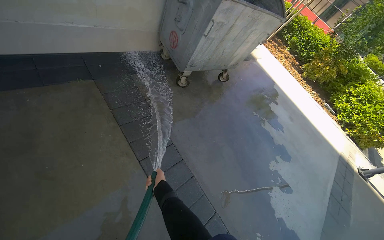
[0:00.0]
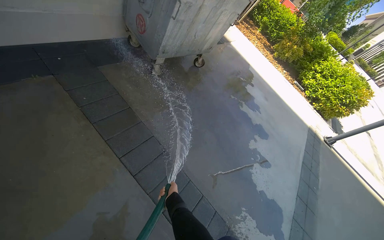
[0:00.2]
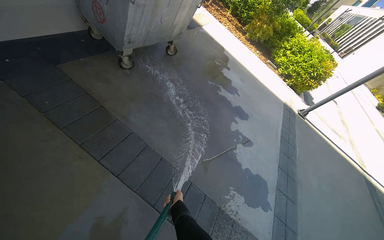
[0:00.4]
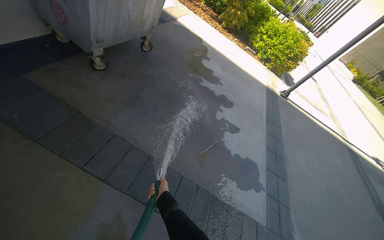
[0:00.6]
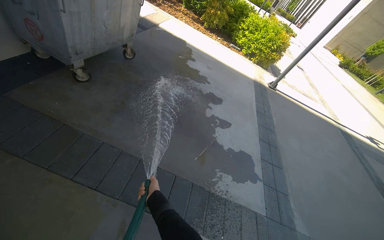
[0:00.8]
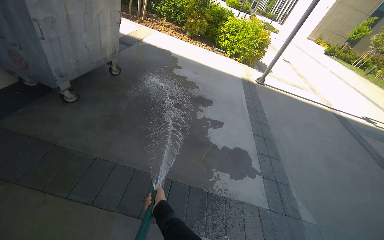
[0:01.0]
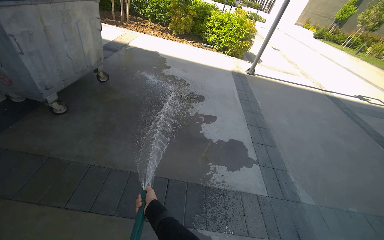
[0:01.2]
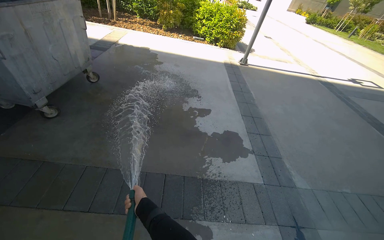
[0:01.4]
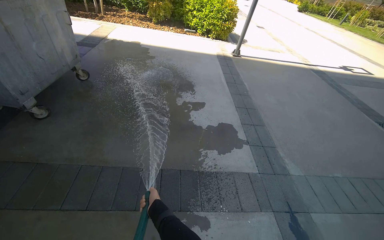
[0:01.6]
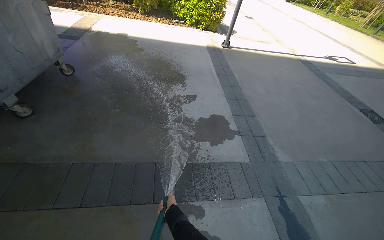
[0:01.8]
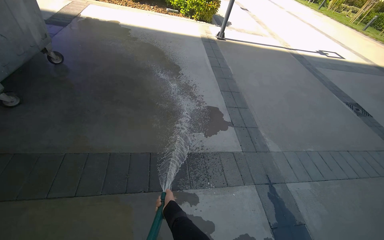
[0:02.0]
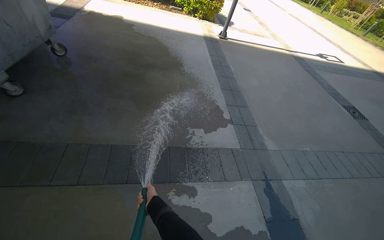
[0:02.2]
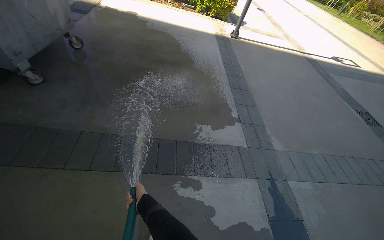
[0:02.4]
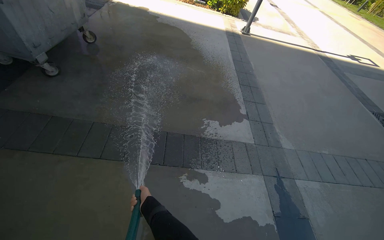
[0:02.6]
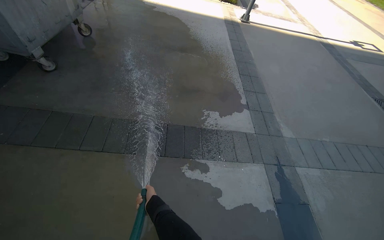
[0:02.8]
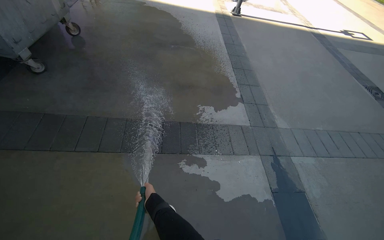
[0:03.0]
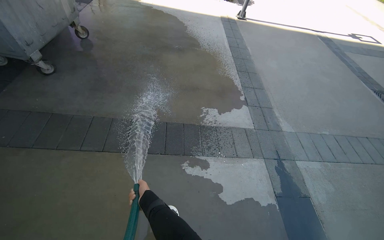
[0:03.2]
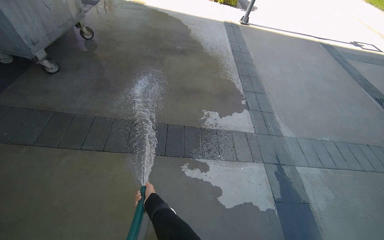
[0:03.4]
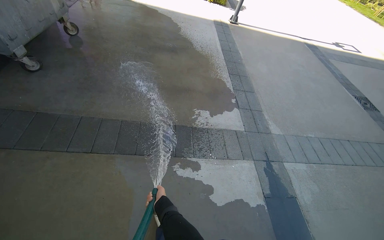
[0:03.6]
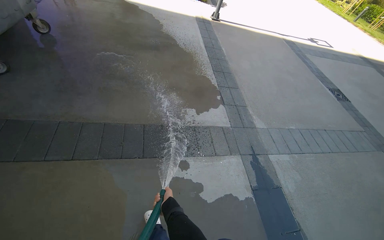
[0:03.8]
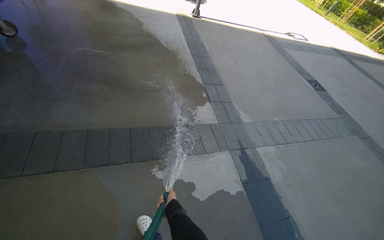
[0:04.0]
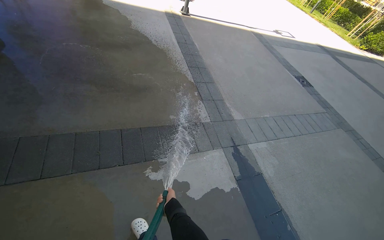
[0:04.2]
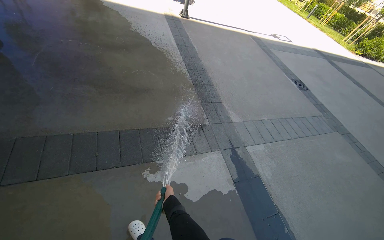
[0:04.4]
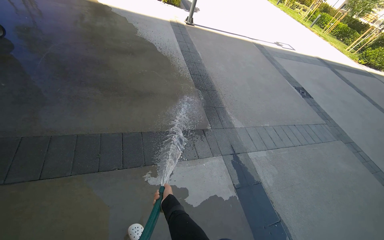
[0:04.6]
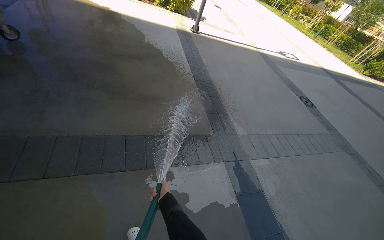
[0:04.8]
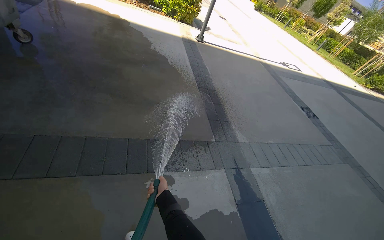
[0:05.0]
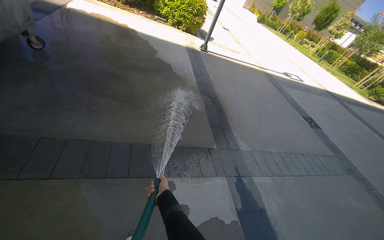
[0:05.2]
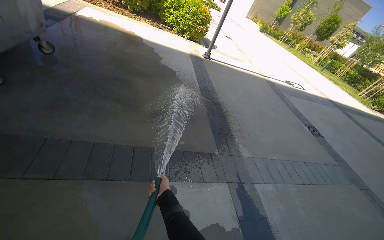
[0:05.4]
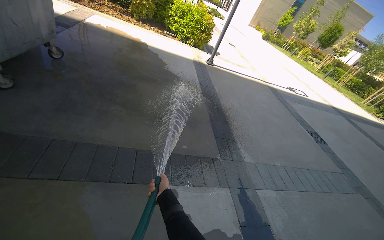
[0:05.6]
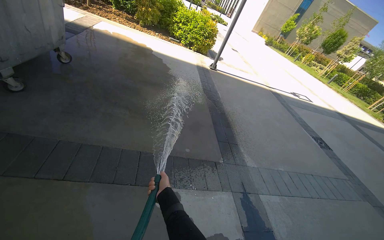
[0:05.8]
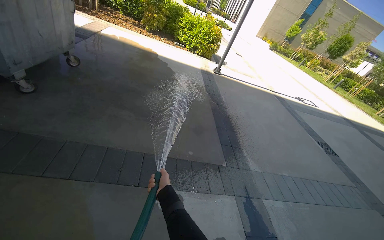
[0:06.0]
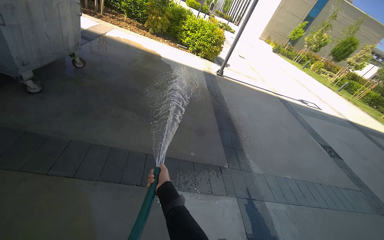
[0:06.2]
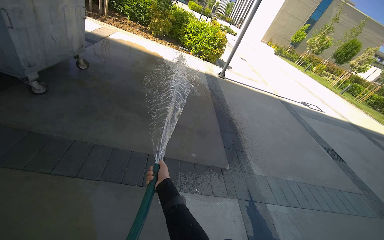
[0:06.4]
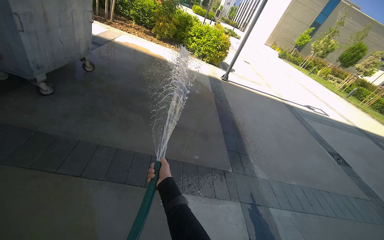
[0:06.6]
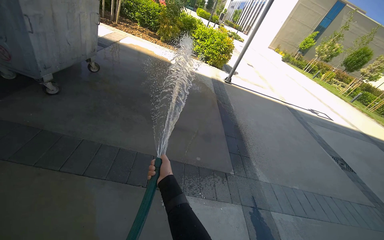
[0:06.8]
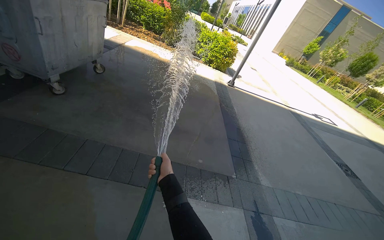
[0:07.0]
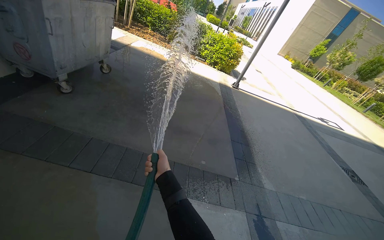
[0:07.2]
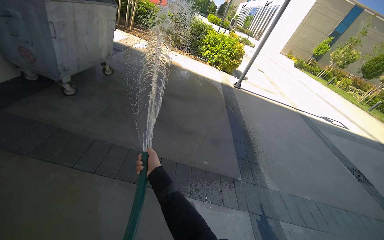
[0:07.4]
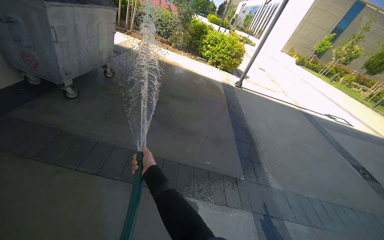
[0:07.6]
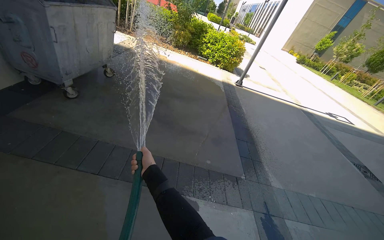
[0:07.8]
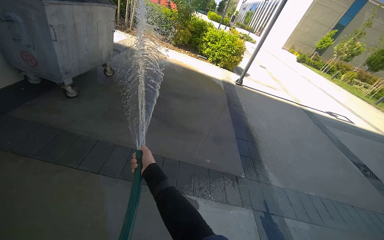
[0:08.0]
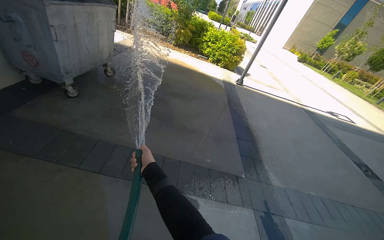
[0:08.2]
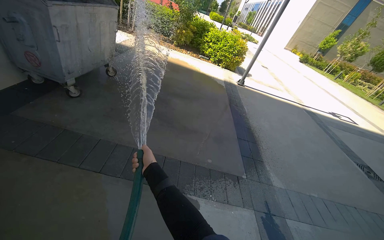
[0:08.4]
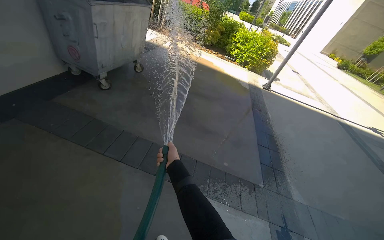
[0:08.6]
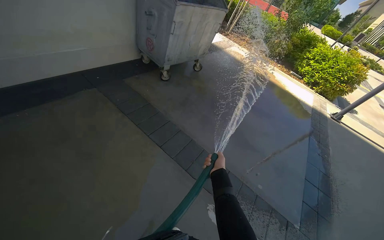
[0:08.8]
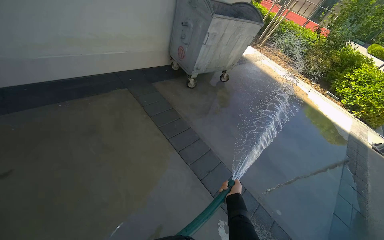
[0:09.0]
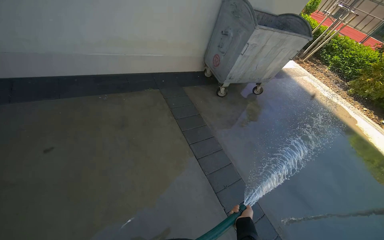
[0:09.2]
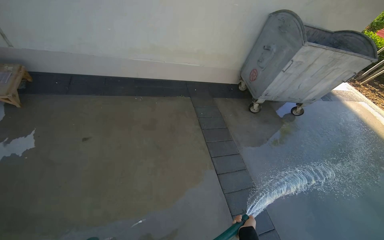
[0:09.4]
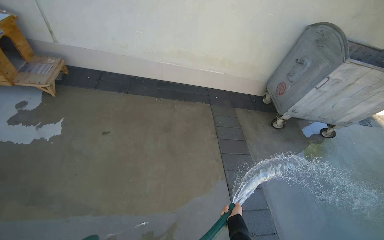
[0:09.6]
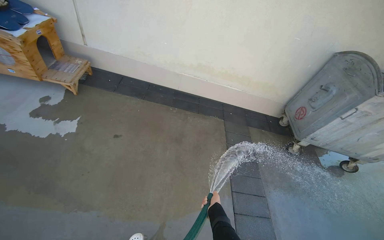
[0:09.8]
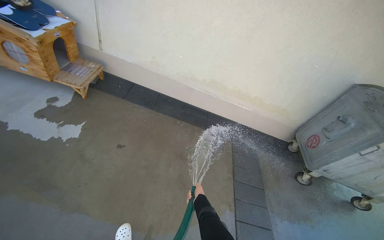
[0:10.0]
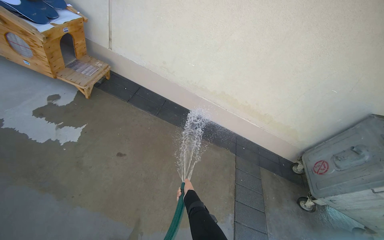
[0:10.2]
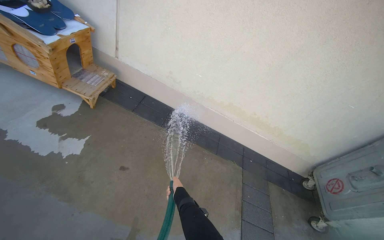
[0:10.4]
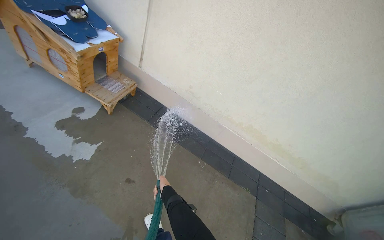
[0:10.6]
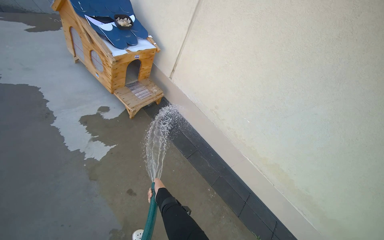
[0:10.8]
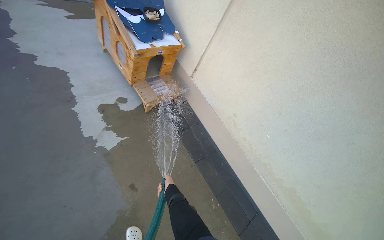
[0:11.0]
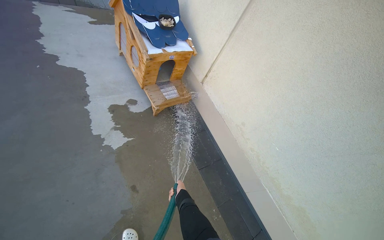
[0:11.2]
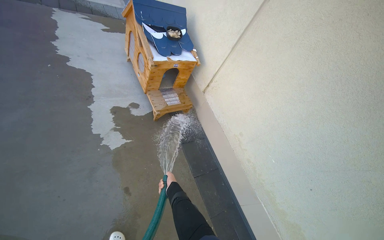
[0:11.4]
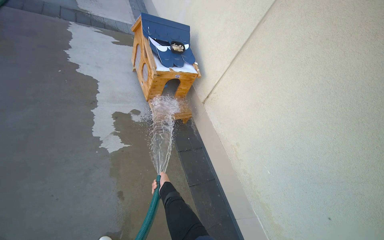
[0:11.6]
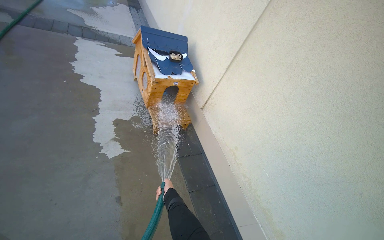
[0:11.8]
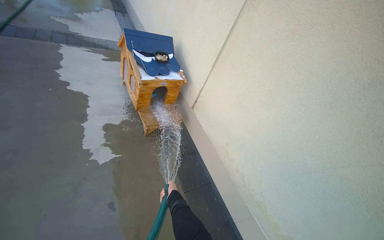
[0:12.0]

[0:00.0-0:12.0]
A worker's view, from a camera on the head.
Job: wiping surfaces.
The whole recording: Spraying water on sidewalk. The worker sprays water onto the sidewalk using a hose.
0:00.0 to 0:01.6: The camera travels some 60 cm. The head rotates approximately 55 degrees to the right.
0:03.0 to 0:04.4: The right hand moves to the right, approximately 20 cm.
0:04.4 to 0:06.0: The wearer looks approximately 15 degrees further upward. The right hand shifts approximately 20 cm up the picture and nearer to the camera.
0:06.0 to 0:07.6: The right hand moves to the left, some 15 cm.
0:07.6 to 0:09.0: The wearer's head swings approximately 40 degrees to the left.
0:09.0 to 0:10.4: The camera travels some 60 cm. The wearer's head swings some 55 degrees to the left. The view tilts some 15 degrees upward.
0:10.4 to 0:12.0: The head travels approximately 50 cm. The head turns to the left by approximately 45 degrees. The view tilts some 20 degrees upward.

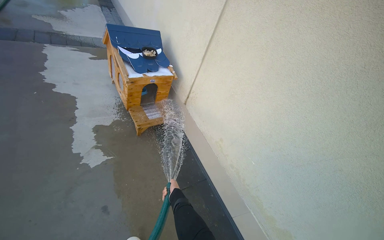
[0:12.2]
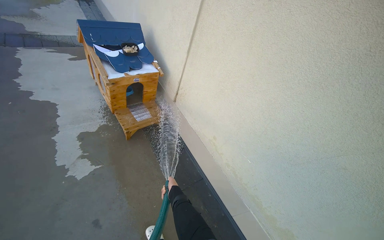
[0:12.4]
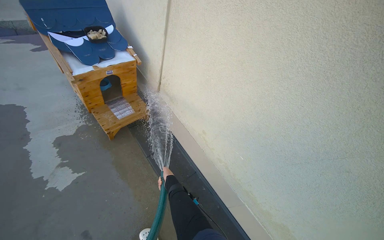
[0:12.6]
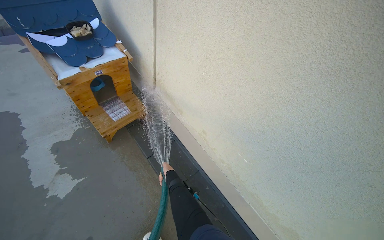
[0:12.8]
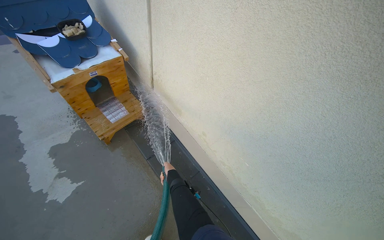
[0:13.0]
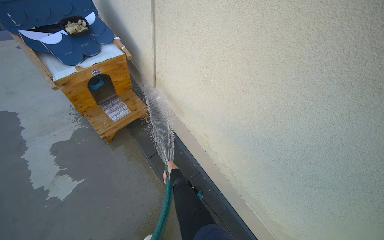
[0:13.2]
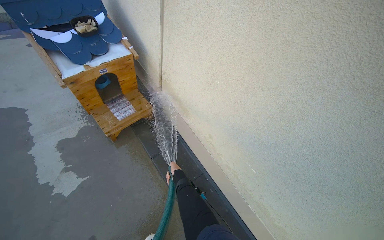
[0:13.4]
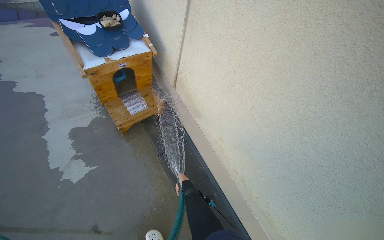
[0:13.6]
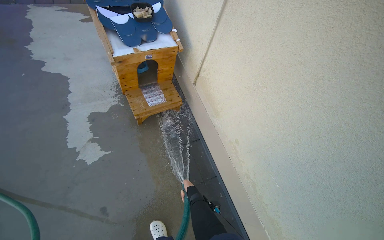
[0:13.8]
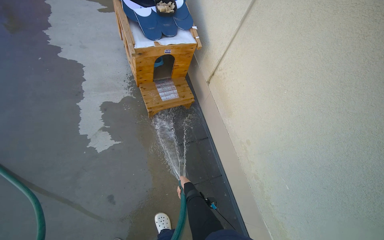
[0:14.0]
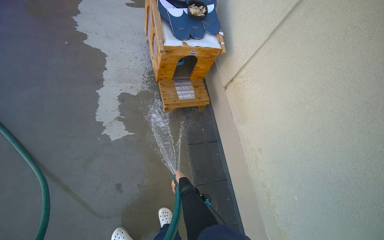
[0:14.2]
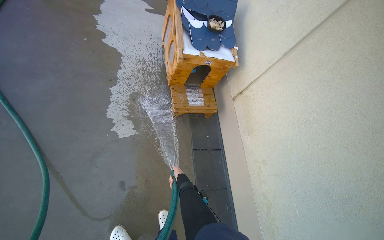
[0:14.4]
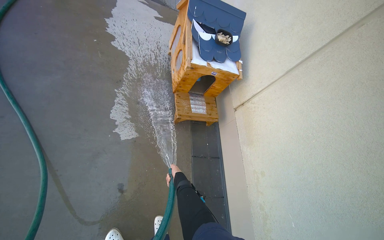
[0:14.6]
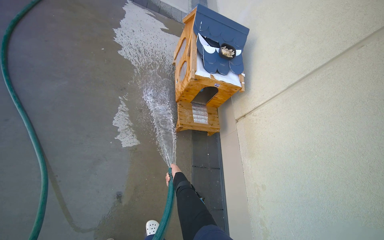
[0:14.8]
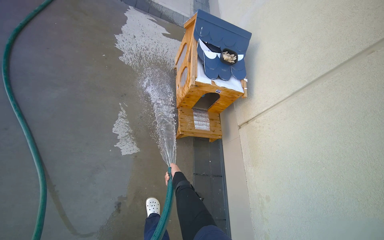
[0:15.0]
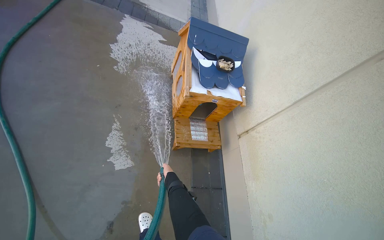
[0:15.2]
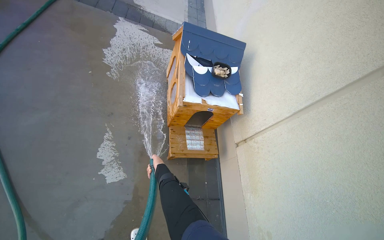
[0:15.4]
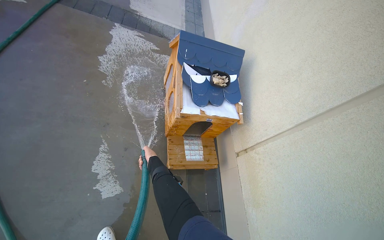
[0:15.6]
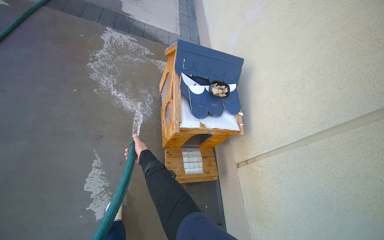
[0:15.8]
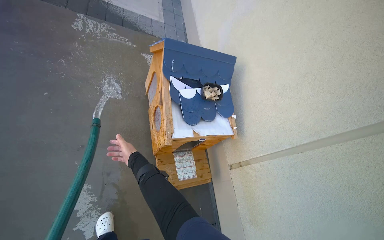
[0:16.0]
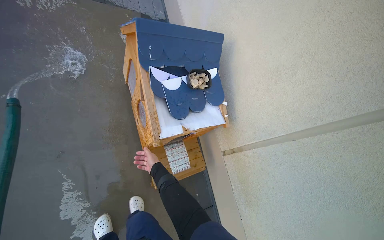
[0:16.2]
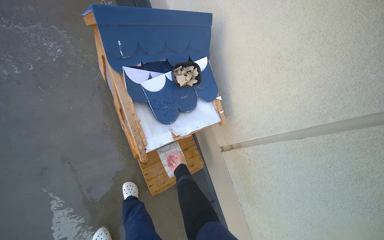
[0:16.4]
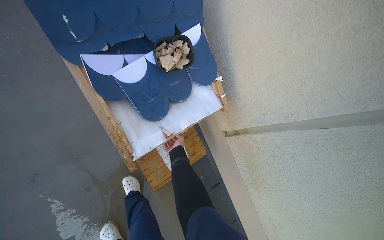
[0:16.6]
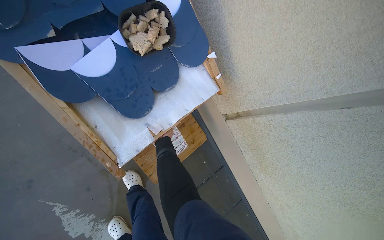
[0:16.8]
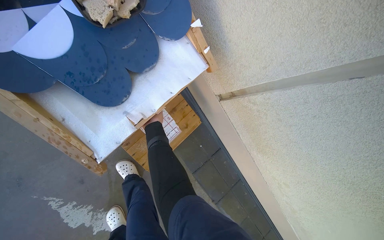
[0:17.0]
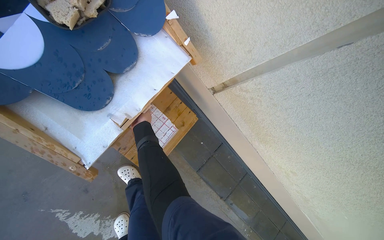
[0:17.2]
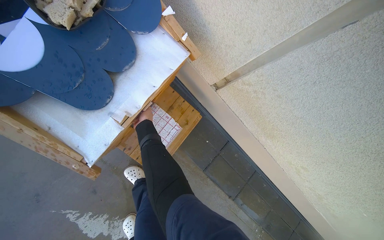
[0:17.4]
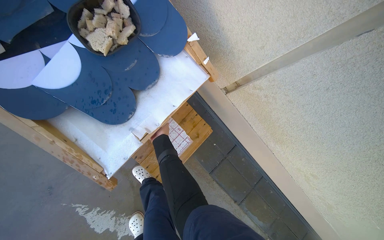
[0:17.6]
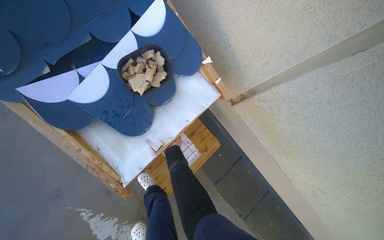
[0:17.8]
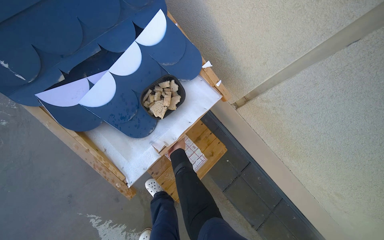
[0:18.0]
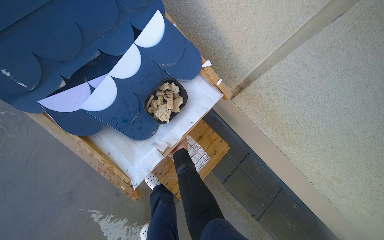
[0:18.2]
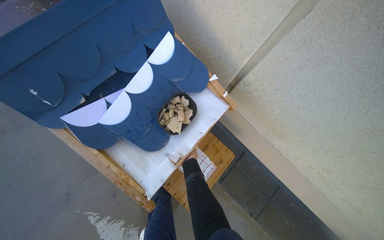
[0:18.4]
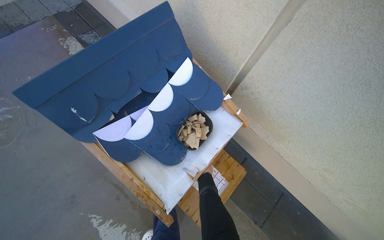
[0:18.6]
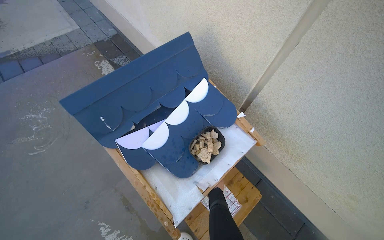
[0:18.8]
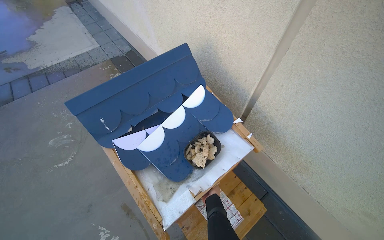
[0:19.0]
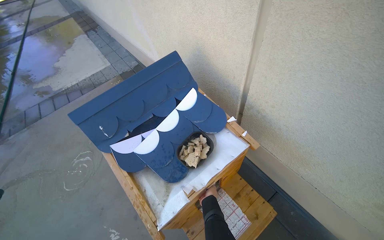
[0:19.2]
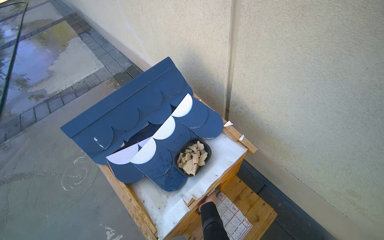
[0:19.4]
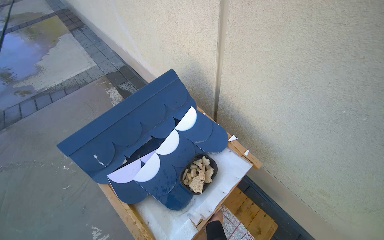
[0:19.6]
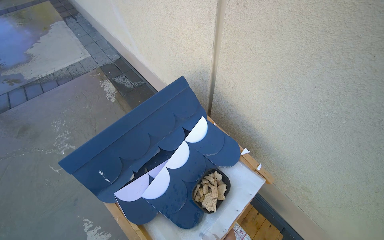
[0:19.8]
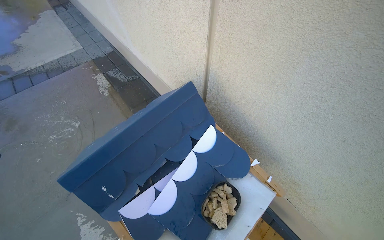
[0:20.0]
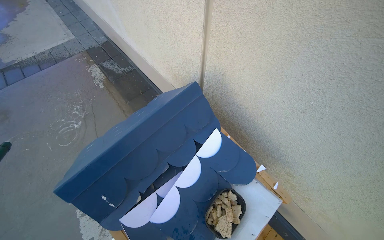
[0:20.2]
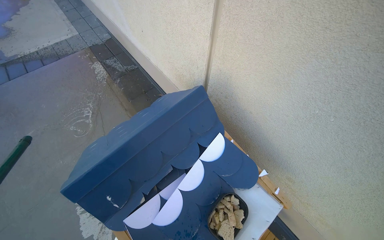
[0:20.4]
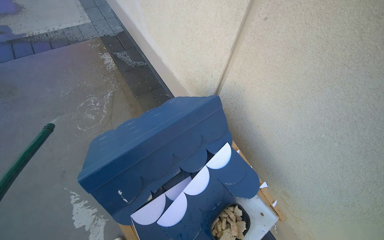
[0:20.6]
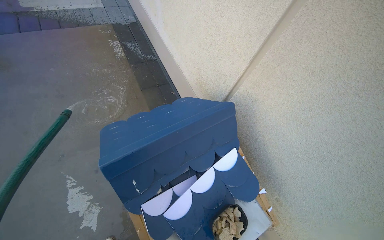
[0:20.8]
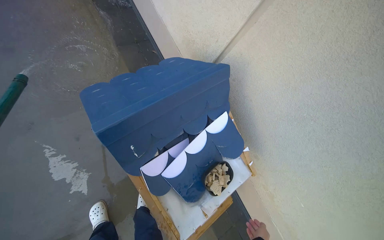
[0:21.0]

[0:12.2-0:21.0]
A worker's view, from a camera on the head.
Job: wiping surfaces.
The whole recording: Spraying water on sidewalk. The worker sprays water onto the sidewalk using a hose.
0:12.2 to 0:13.6: The wearer moves some 50 cm. The view tilts approximately 15 degrees downward.
0:13.6 to 0:15.2: The camera travels about 50 cm. The scene rotates clockwise by about 30 degrees.
0:15.2 to 0:16.6: The head travels approximately 90 cm. The wearer looks about 25 degrees further to the right. The view tips downward by approximately 30 degrees.
0:18.0 to 0:19.6: The view tips upward by some 30 degrees.
0:19.6 to 0:21.0: The camera is carried roughly 50 cm. The camera is aimed about 20 degrees further to the right. The wearer looks about 20 degrees further downward.
